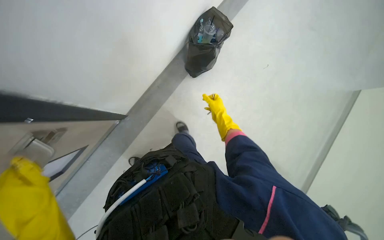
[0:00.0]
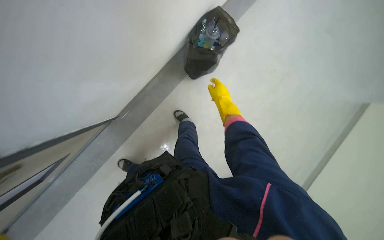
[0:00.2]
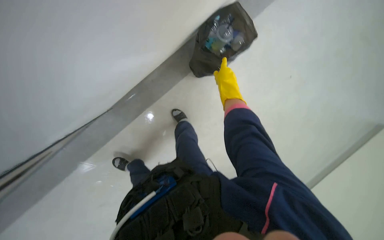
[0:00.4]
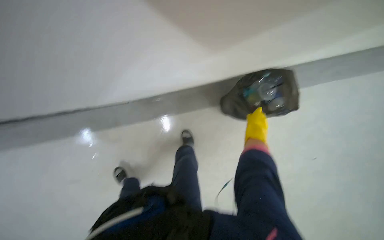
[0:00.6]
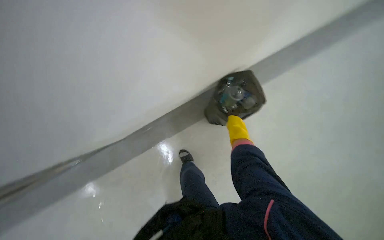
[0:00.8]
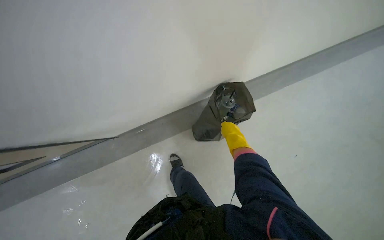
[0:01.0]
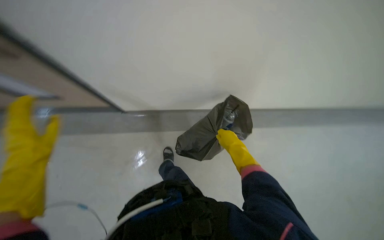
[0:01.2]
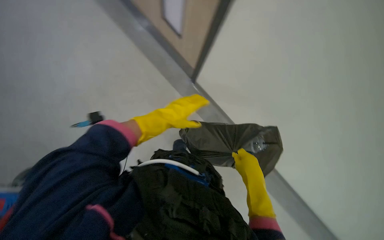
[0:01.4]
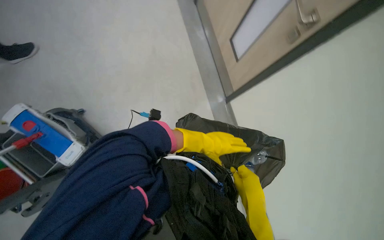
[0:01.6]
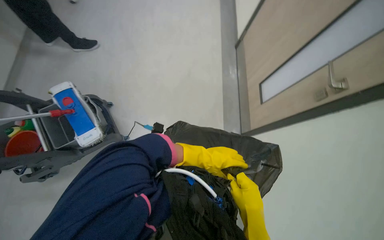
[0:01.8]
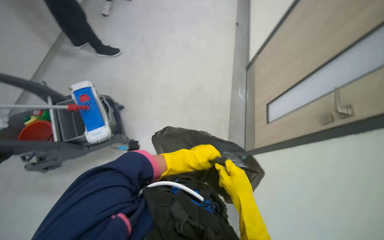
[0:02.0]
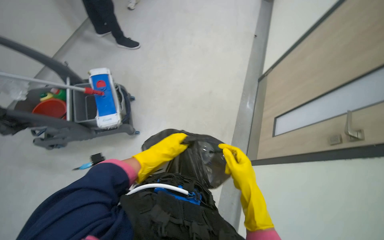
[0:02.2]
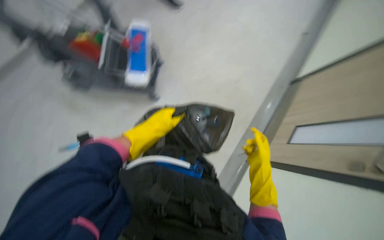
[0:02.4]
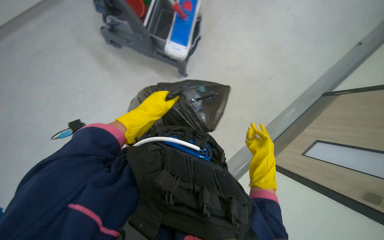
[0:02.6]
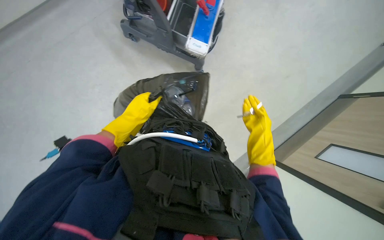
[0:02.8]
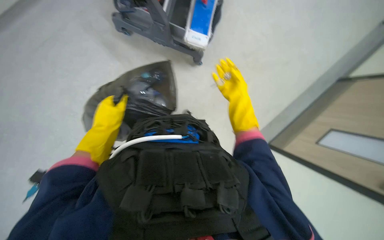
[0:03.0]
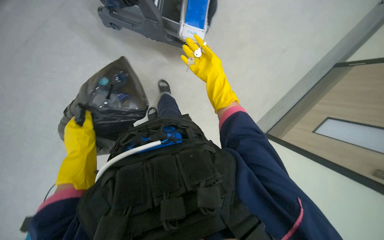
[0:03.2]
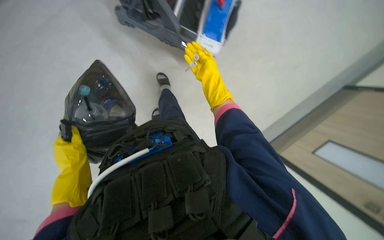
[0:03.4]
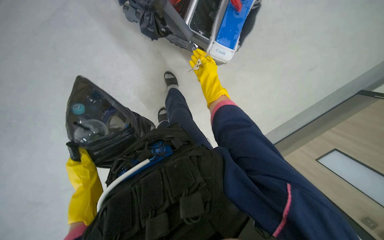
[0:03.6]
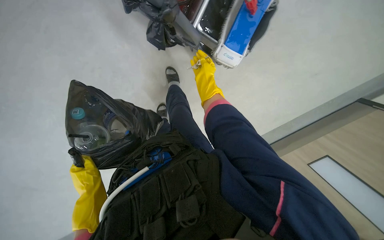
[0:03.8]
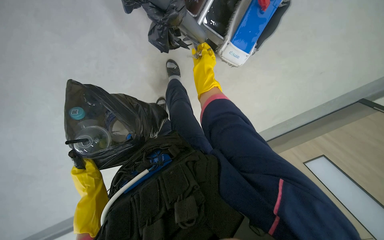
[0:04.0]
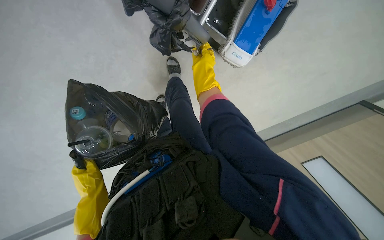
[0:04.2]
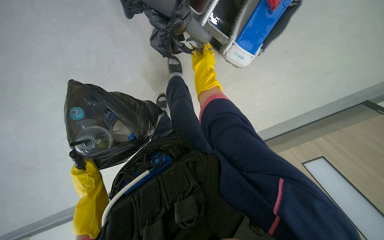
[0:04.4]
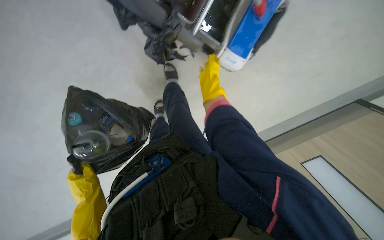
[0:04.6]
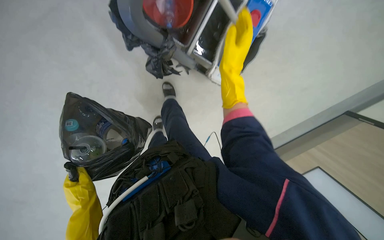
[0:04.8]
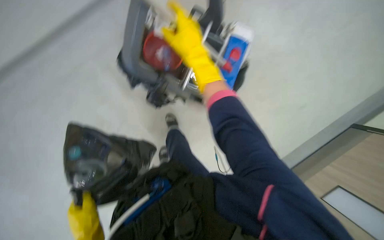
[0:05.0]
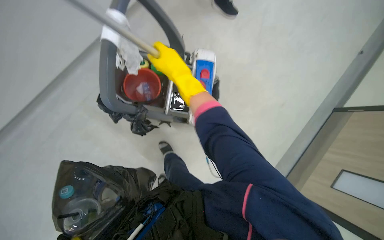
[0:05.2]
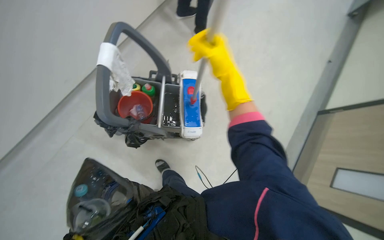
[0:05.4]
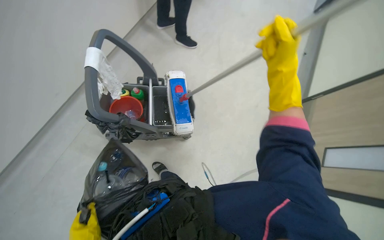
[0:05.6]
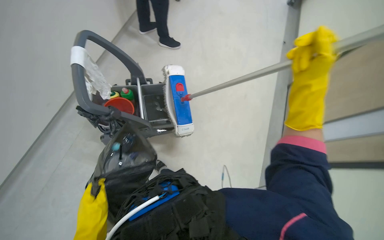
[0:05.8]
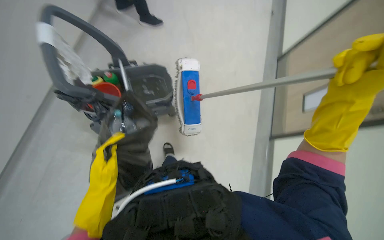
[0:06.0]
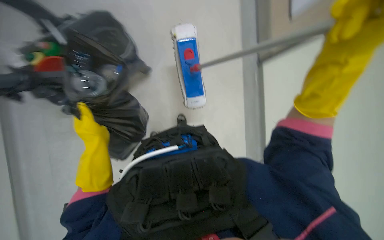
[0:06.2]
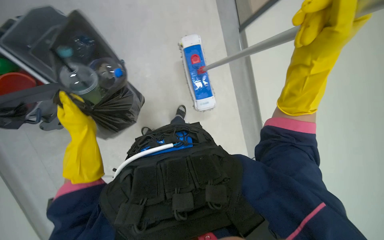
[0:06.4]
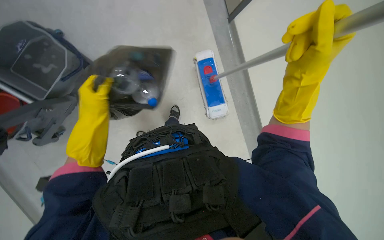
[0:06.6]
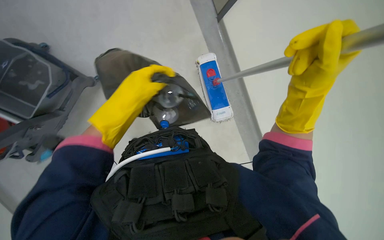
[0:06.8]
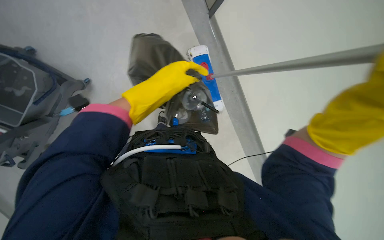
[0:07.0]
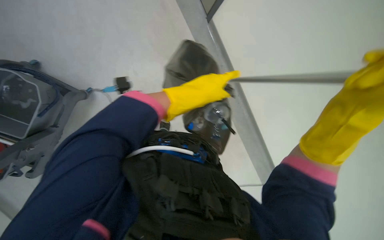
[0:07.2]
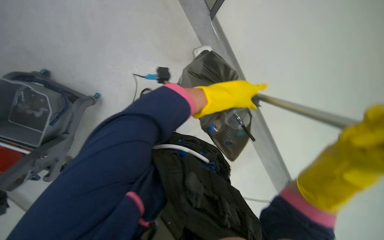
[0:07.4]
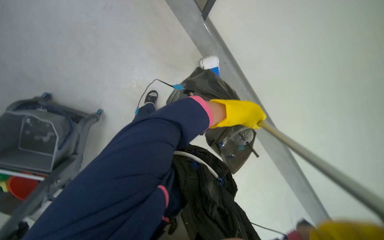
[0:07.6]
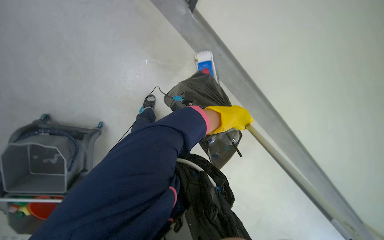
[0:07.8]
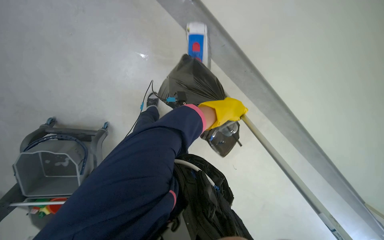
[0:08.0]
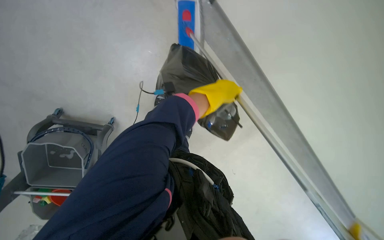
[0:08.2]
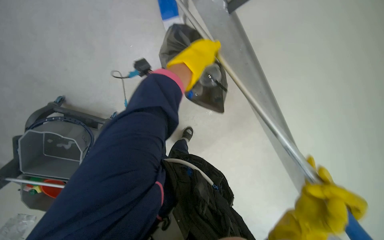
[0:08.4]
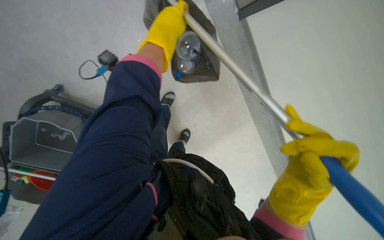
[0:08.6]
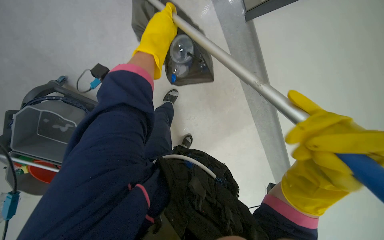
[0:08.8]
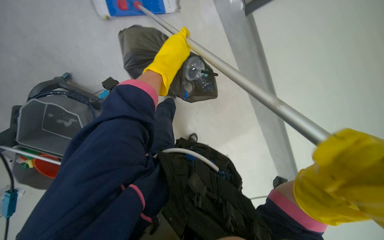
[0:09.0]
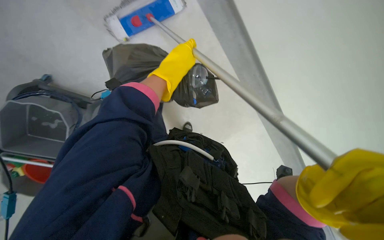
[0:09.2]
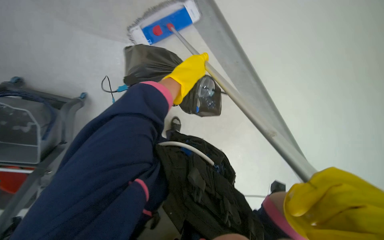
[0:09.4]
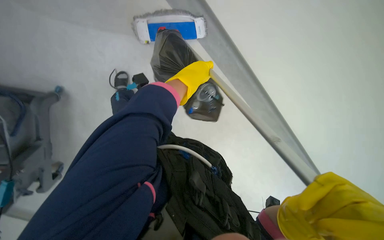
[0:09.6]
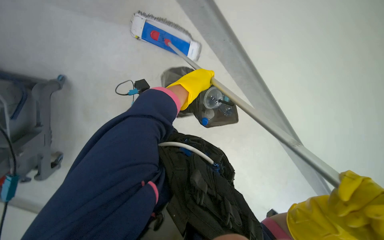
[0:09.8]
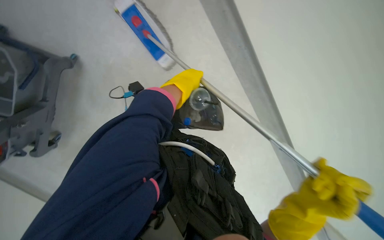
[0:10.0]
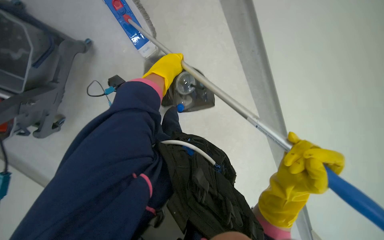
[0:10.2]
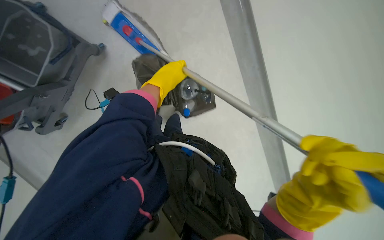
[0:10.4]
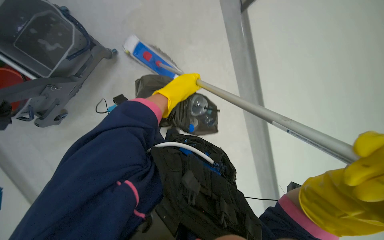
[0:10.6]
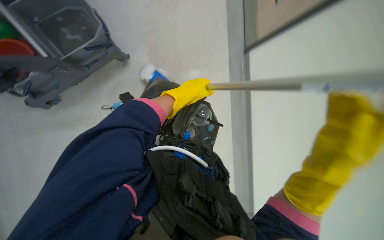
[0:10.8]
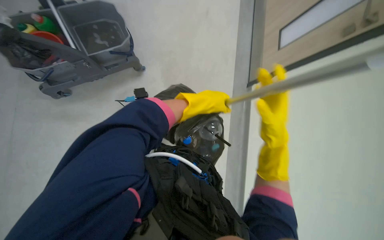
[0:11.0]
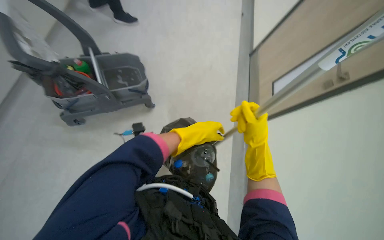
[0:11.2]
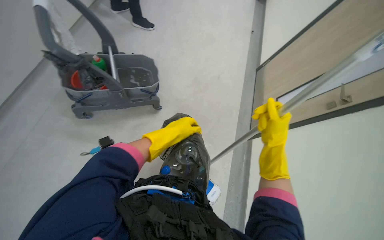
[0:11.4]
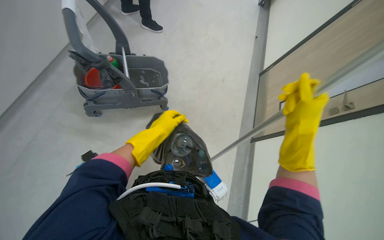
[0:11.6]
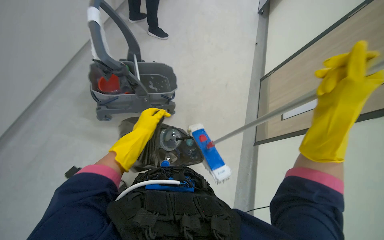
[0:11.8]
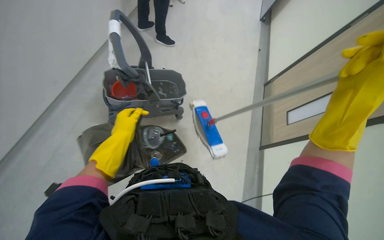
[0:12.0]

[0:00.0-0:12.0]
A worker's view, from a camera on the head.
Job: managing trash.
The whole recording: Collecting trash from bins. The worker collects trash from bins and places it into a large trash bag on the cart.
0:00.0 to 0:01.6: Everything in view rotates about 35 degrees clockwise.
0:01.6 to 0:03.0: The scene rotates clockwise by roughly 40 degrees.
0:03.0 to 0:04.4: The camera pitches downward, by approximately 15 degrees. The right hand shifts roughly 15 cm farther from the camera and up the picture.
0:04.4 to 0:06.0: The head travels about 40 cm. The camera pitches upward, by approximately 40 degrees. Everything in view rotates some 55 degrees counterclockwise.
0:06.0 to 0:07.6: The left hand goes some 40 cm to the right and up the picture.
0:07.6 to 0:09.0: The left hand shifts approximately 25 cm to the left.
0:09.0 to 0:10.4: The left hand moves down the picture, roughly 10 cm.
0:10.4 to 0:12.0: The wearer moves roughly 40 cm. The camera pitches upward, by about 40 degrees. Everything in view rotates about 40 degrees clockwise.

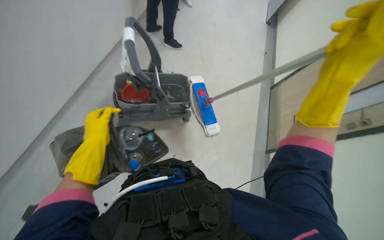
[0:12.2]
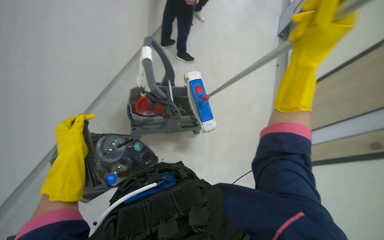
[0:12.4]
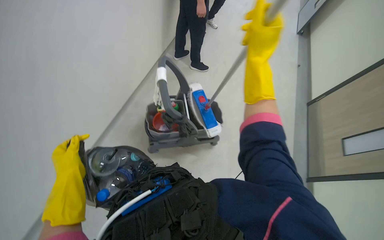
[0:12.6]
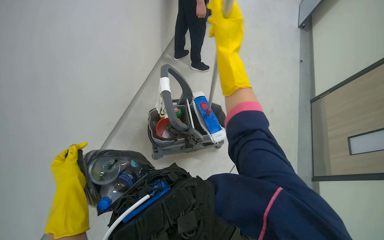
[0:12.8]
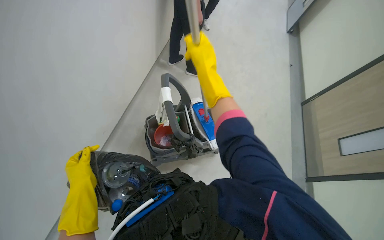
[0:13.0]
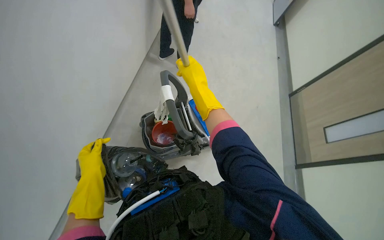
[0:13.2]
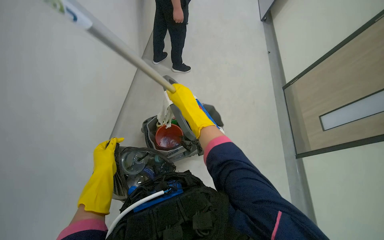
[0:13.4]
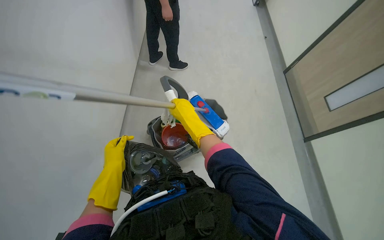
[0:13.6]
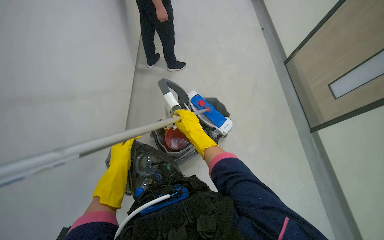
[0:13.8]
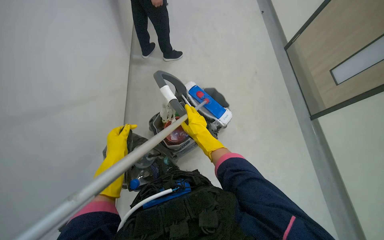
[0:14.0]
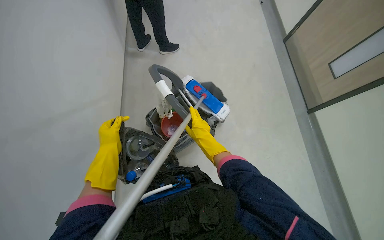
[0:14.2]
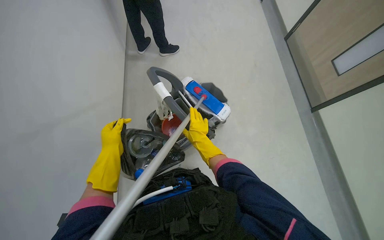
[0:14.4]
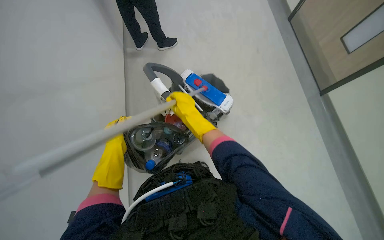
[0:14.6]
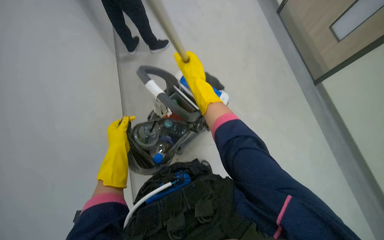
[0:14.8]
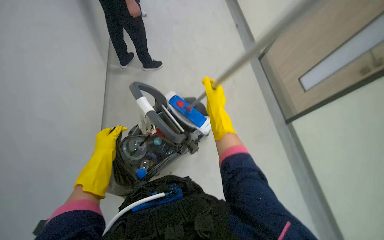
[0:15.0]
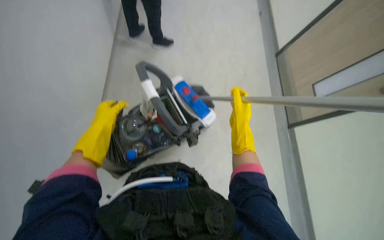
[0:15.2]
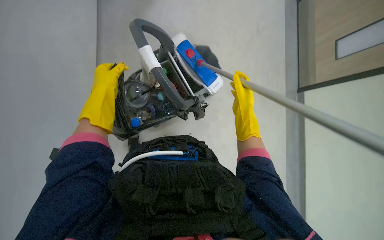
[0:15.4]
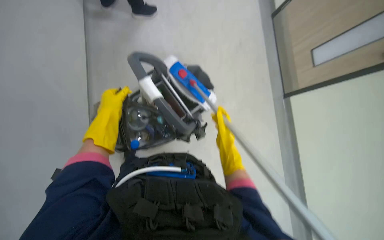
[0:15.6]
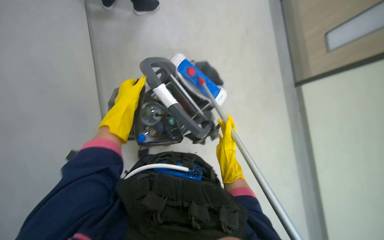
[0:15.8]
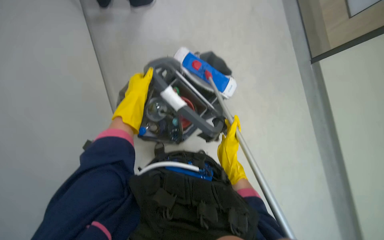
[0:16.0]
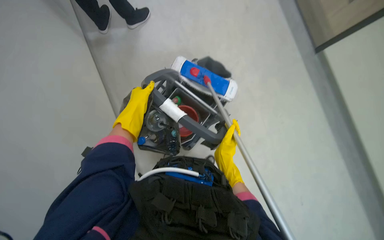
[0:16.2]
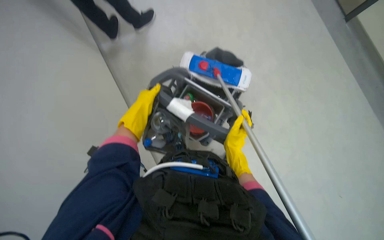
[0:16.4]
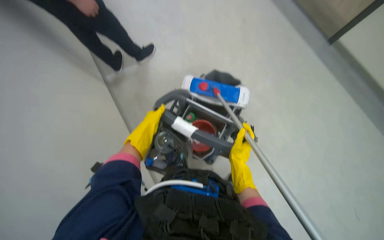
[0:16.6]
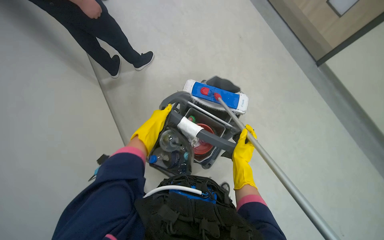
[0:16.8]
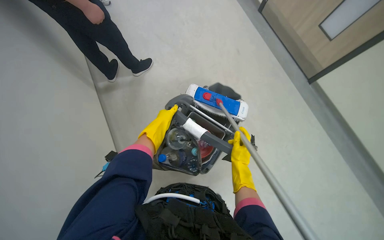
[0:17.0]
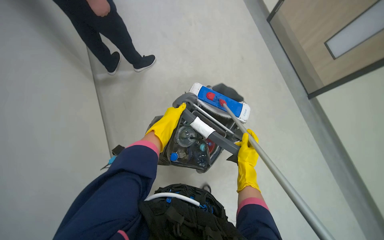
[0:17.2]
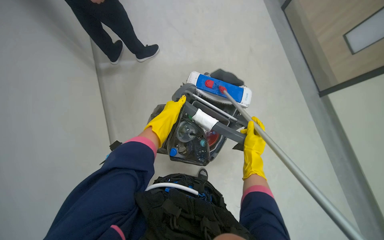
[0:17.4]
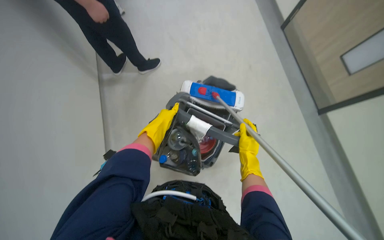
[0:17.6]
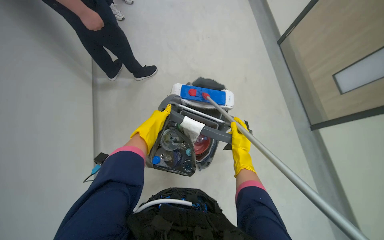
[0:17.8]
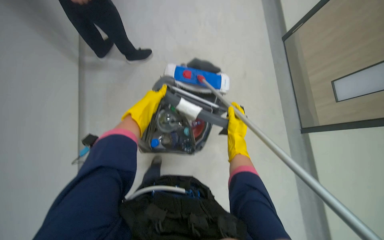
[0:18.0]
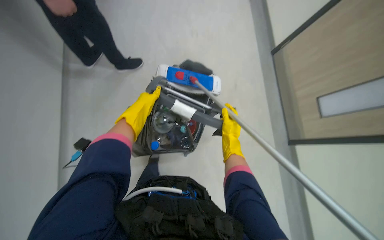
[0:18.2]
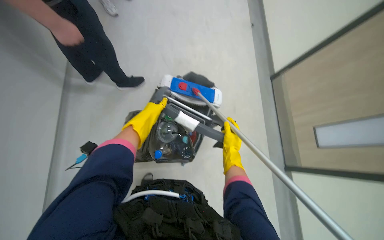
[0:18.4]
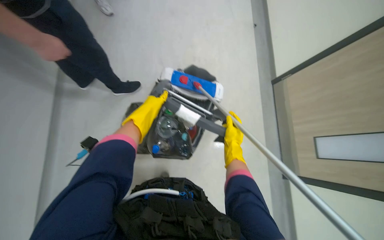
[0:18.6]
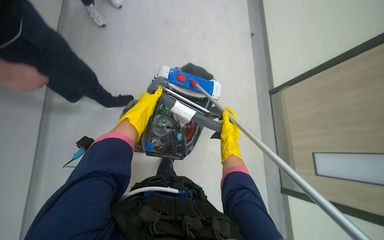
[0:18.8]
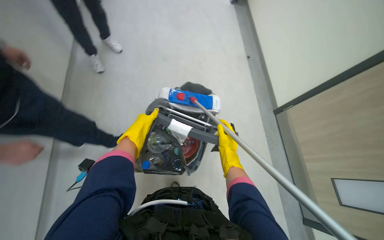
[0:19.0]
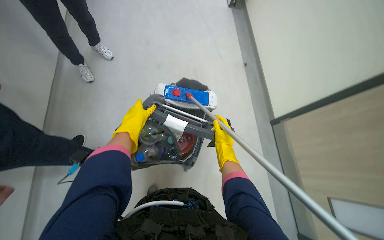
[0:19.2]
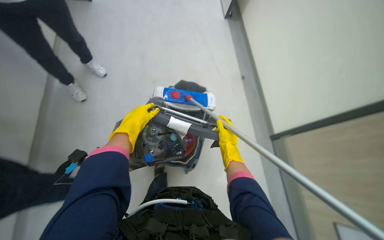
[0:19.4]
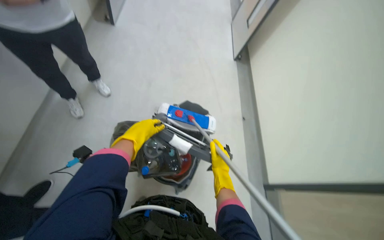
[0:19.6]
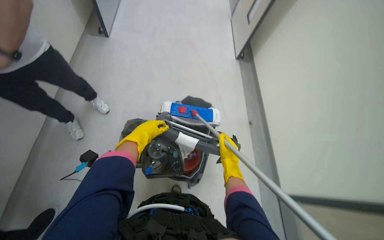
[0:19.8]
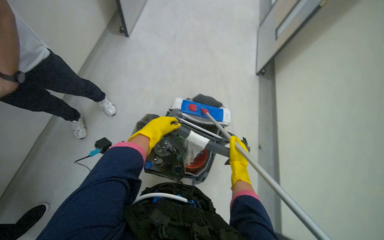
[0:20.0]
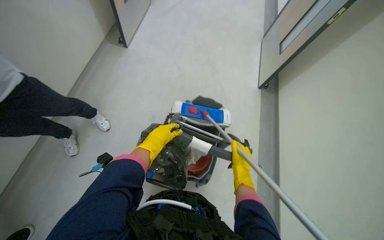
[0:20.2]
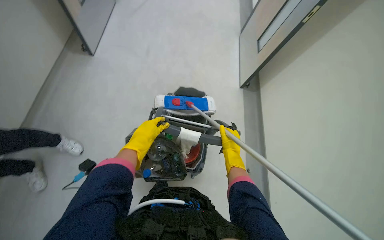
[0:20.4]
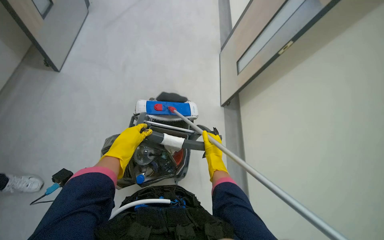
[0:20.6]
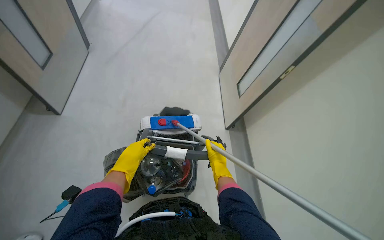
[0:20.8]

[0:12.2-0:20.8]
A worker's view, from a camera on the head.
Job: managing trash.
The whole recording: Collecting trash from bins. The worker collects trash from bins and places it into a large trash bag on the cart.
0:12.2 to 0:13.6: The right hand goes some 40 cm to the left and farther from the camera.
0:13.6 to 0:15.0: The right hand moves to the right, roughly 15 cm, and moves some 5 cm up the picture and comes back.
0:15.0 to 0:16.6: The view swings approximately 20 degrees to the left.
0:16.6 to 0:18.0: The right hand moves up the picture, some 10 cm.
0:19.4 to 0:20.8: The wearer looks roughly 20 degrees further to the right. The camera pitches upward, by about 15 degrees. The right hand is displaced down the picture and farther from the camera by approximately 25 cm, while the left hand travels down the picture by roughly 15 cm.
